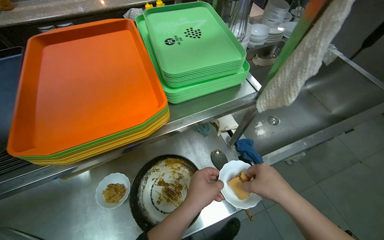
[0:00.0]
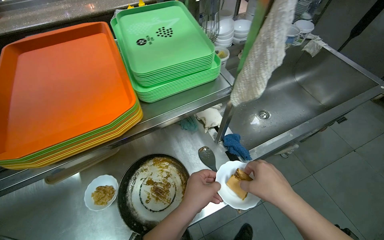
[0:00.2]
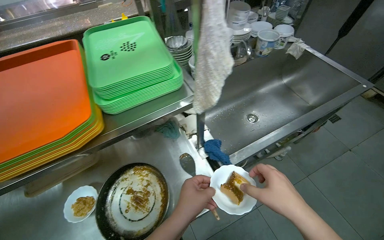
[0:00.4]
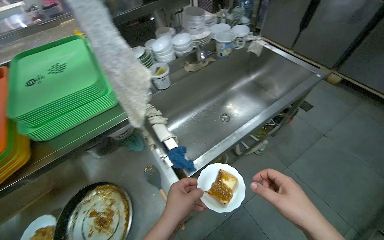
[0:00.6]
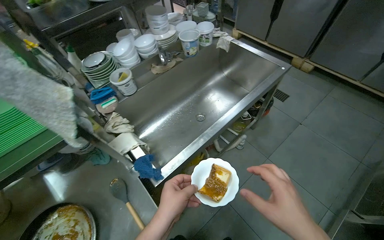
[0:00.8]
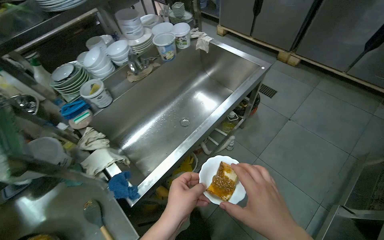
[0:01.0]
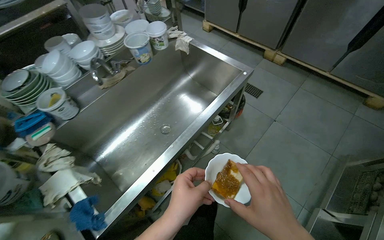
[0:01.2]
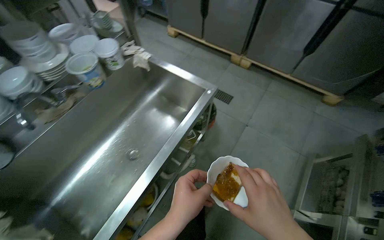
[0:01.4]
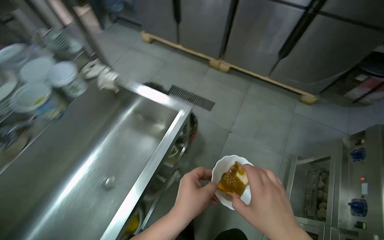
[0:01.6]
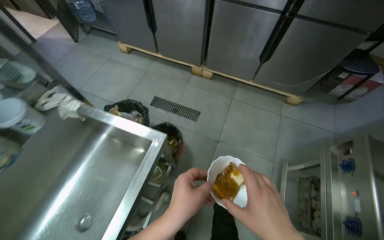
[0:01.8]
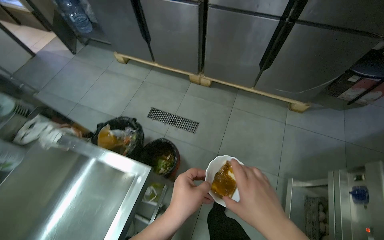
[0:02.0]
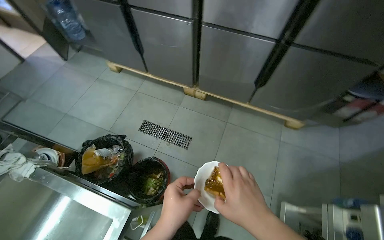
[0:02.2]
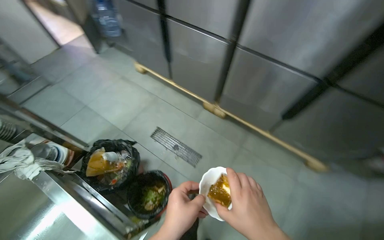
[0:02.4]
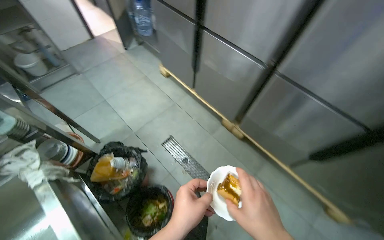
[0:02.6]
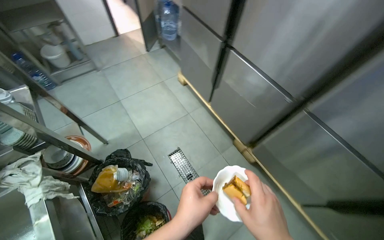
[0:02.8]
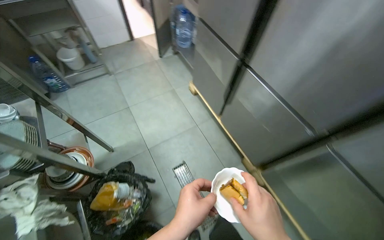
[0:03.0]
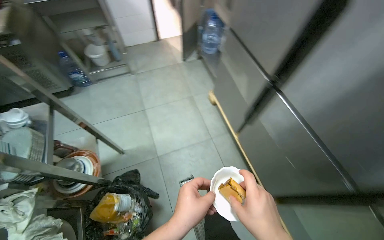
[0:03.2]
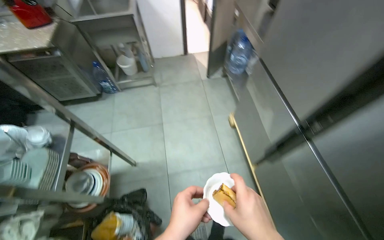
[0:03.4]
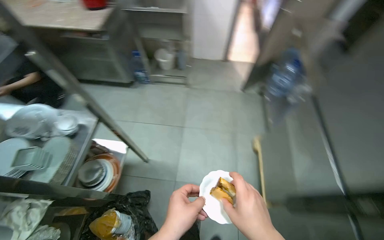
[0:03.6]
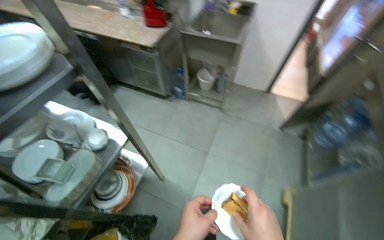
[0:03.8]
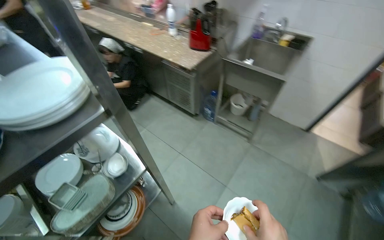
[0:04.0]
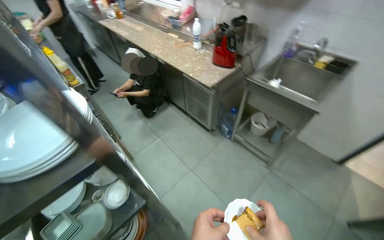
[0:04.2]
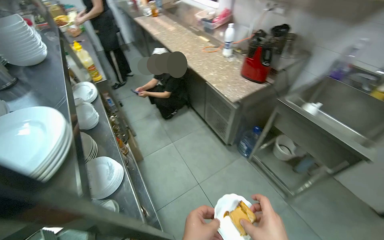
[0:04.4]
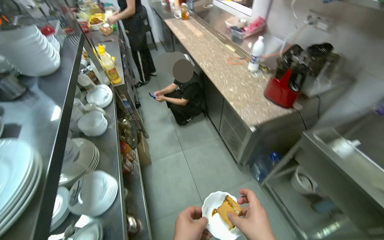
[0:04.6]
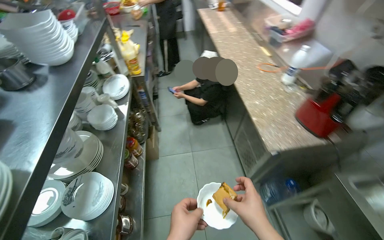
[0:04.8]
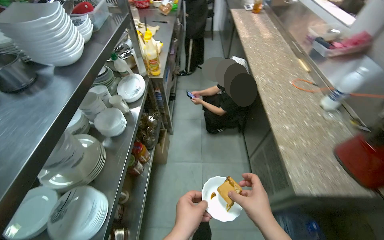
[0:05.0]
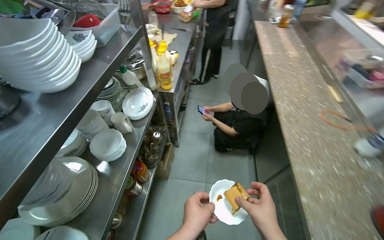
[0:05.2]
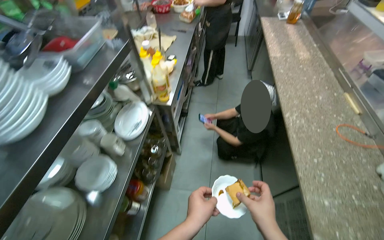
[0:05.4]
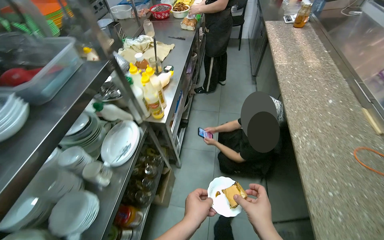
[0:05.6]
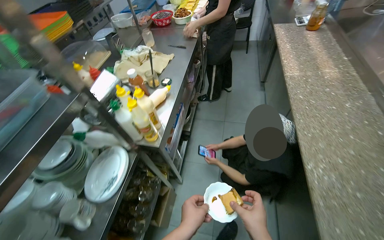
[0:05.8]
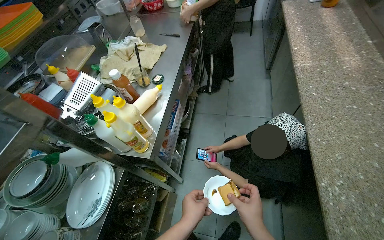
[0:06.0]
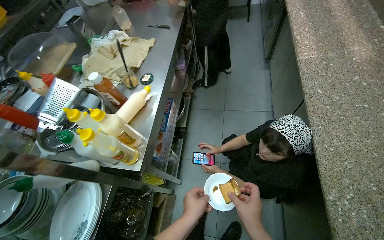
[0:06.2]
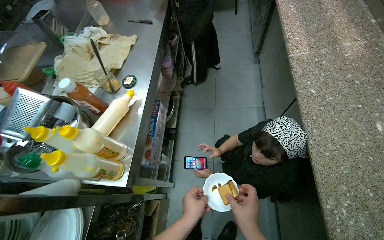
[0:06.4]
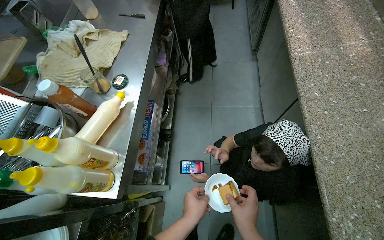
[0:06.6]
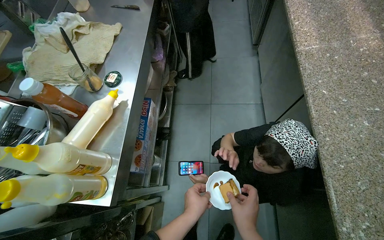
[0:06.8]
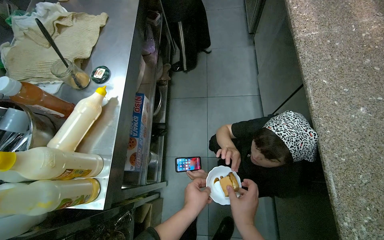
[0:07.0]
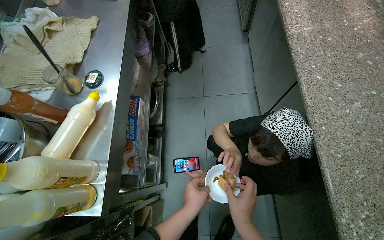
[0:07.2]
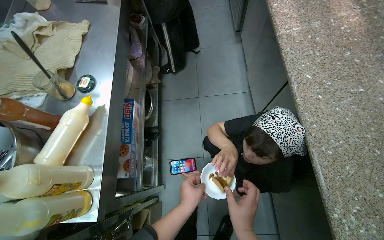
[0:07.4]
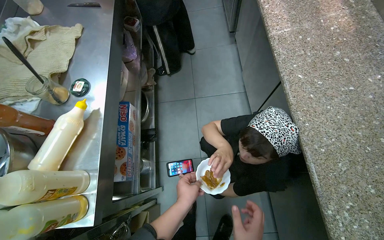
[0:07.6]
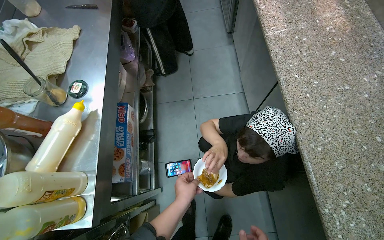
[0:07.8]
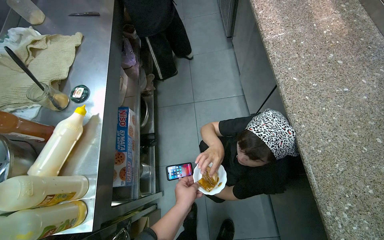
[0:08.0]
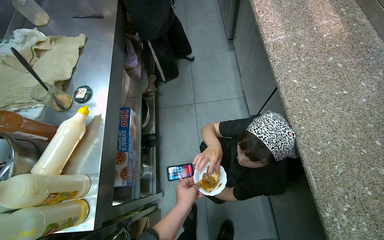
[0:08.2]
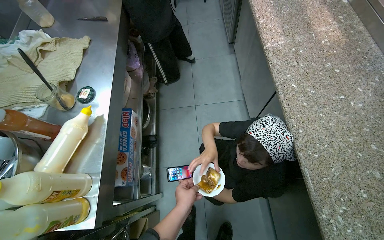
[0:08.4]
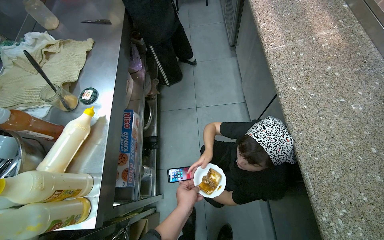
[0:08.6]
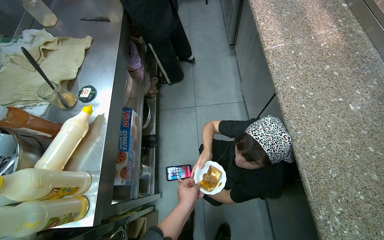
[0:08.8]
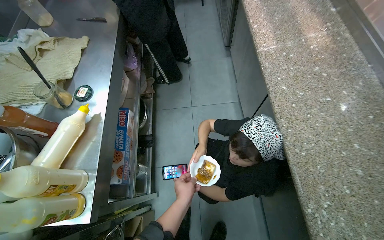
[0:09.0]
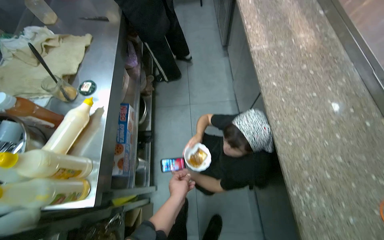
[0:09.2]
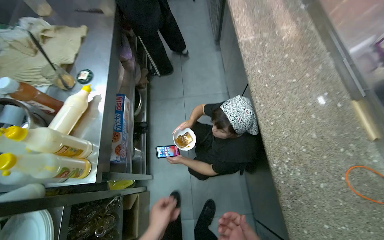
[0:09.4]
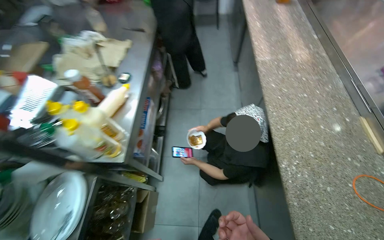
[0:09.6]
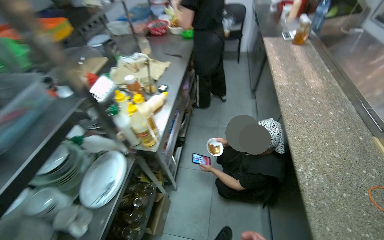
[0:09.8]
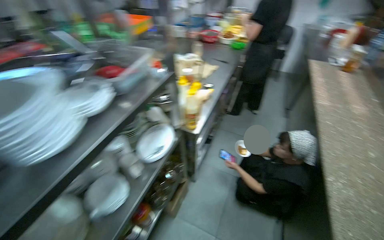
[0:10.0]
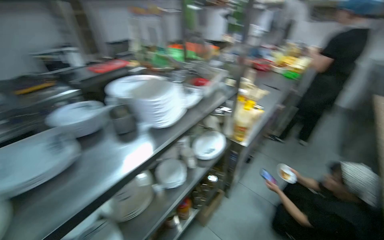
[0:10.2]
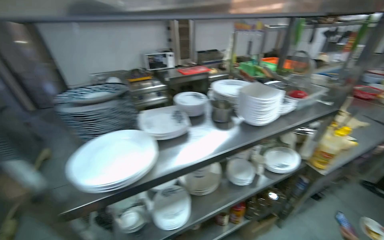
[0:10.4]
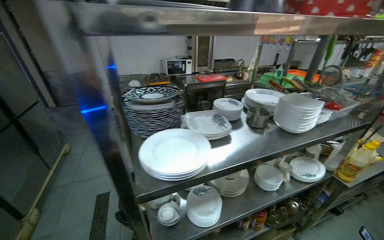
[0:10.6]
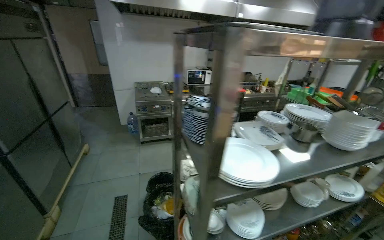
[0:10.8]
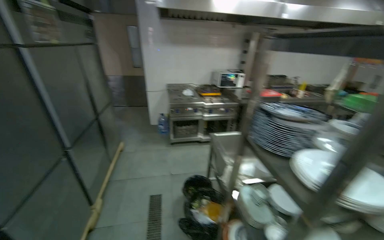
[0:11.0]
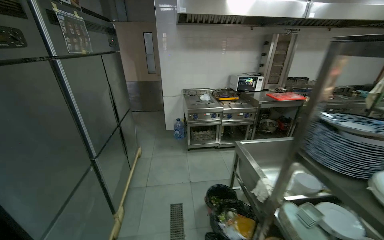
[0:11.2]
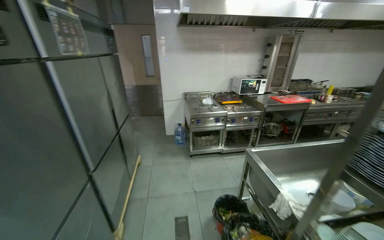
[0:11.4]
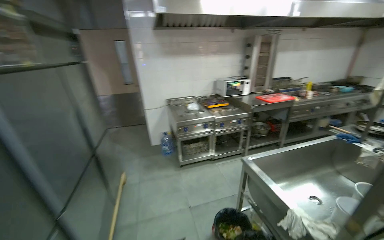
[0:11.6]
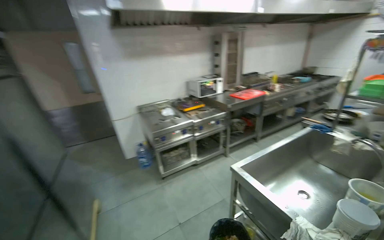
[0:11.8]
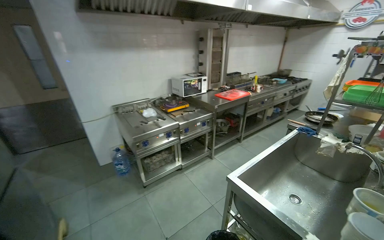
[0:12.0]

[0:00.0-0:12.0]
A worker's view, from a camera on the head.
Job: preparing food.
The whole recording: Preparing and coating bread with sauce. The worker cuts cheese, then uses it to spread sauce on bread in a pan before placing the prepared bread on a plate.
0:00.0 to 0:01.6: The camera is carried about 1 m. The wearer looks roughly 40 degrees further to the right.
0:01.6 to 0:03.0: The wearer moves approximately 1 m. The wearer's head swings approximately 35 degrees to the left.
0:03.0 to 0:04.4: The camera is carried roughly 1 m. The wearer's head swings about 90 degrees to the left.
0:04.4 to 0:06.0: The camera is carried roughly 1 m. The wearer's head swings about 45 degrees to the left.
0:09.0 to 0:10.4: The camera travels roughly 1 m. The head rotates some 70 degrees to the left. The wearer looks some 30 degrees further upward.
0:10.4 to 0:12.0: The wearer moves about 1 m.

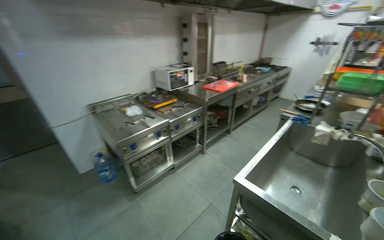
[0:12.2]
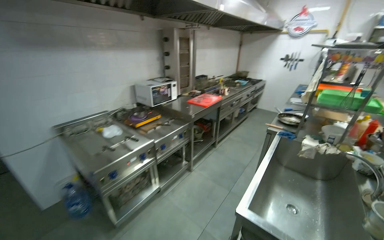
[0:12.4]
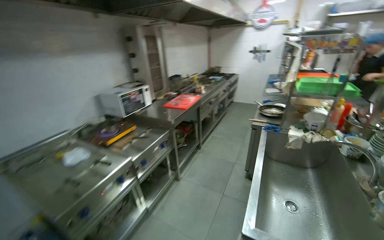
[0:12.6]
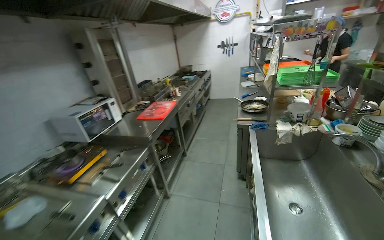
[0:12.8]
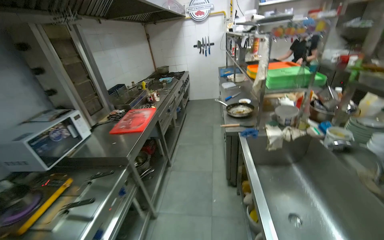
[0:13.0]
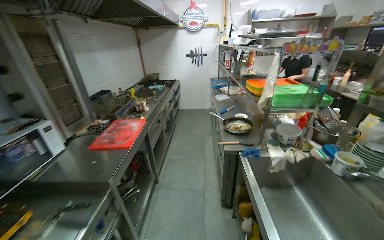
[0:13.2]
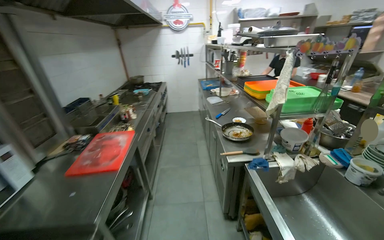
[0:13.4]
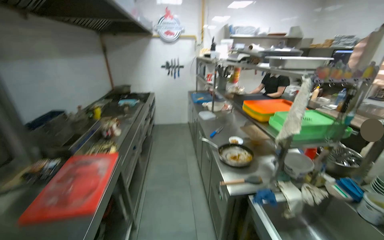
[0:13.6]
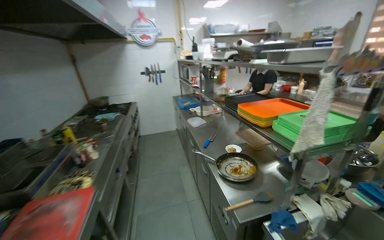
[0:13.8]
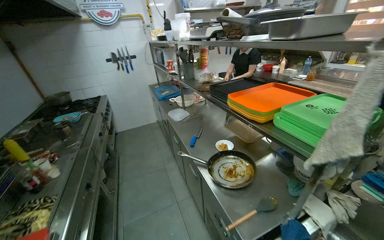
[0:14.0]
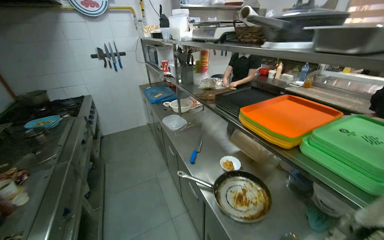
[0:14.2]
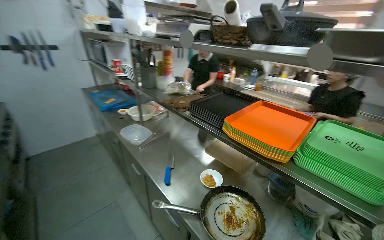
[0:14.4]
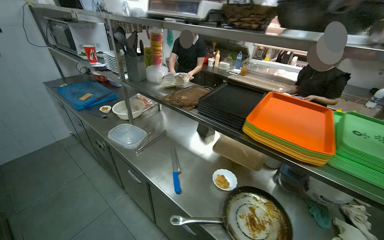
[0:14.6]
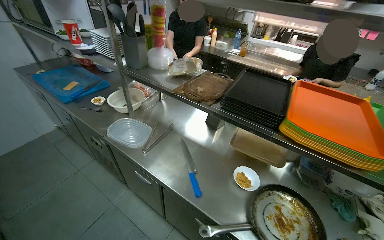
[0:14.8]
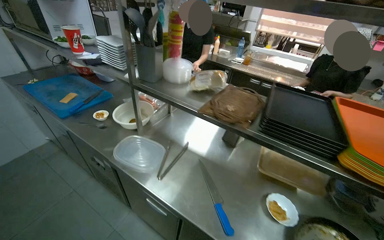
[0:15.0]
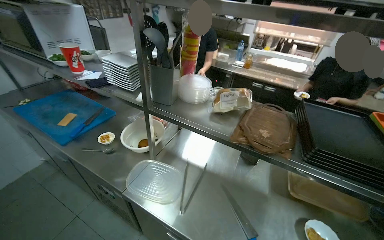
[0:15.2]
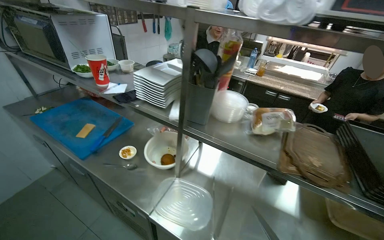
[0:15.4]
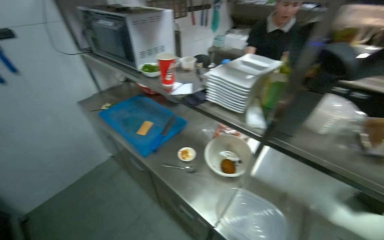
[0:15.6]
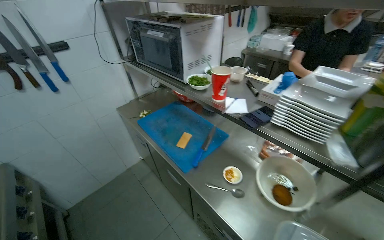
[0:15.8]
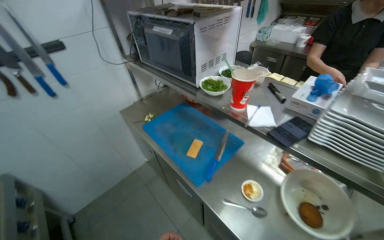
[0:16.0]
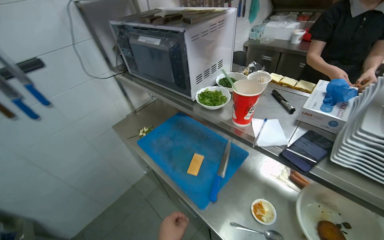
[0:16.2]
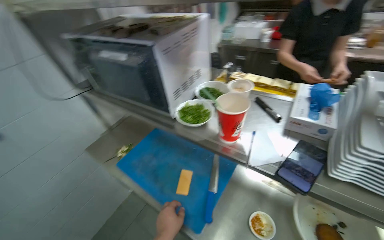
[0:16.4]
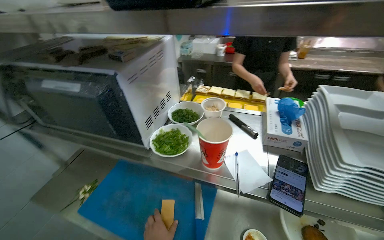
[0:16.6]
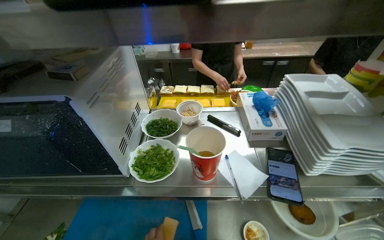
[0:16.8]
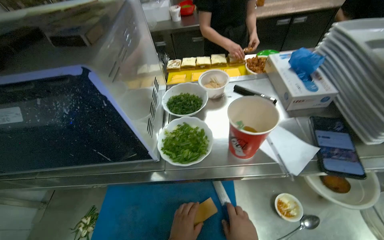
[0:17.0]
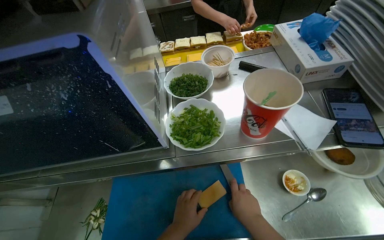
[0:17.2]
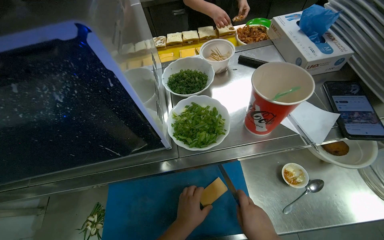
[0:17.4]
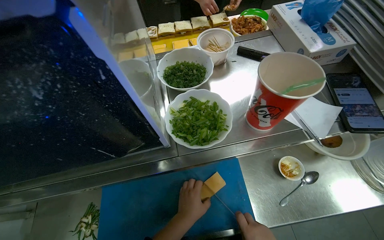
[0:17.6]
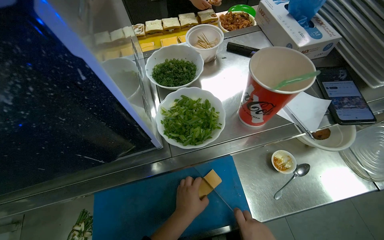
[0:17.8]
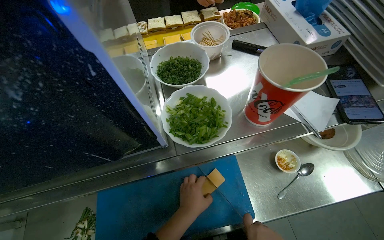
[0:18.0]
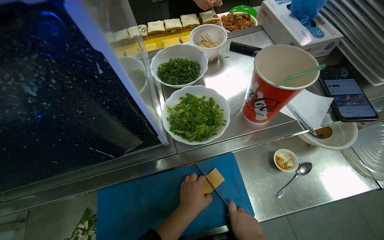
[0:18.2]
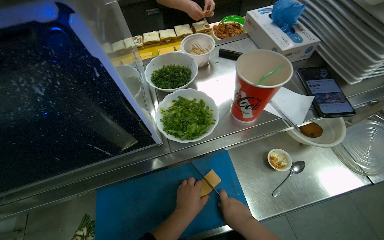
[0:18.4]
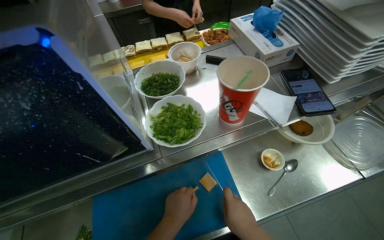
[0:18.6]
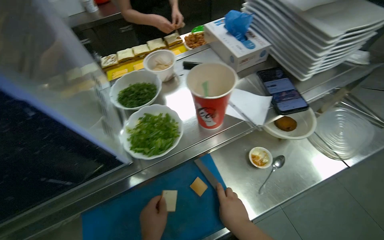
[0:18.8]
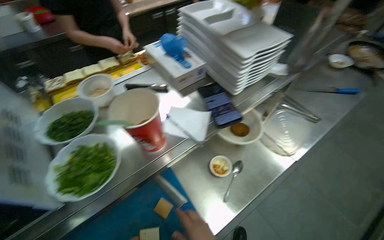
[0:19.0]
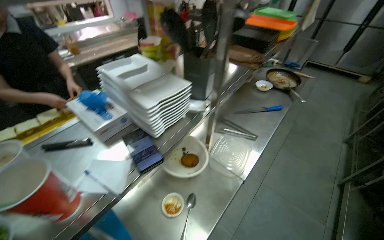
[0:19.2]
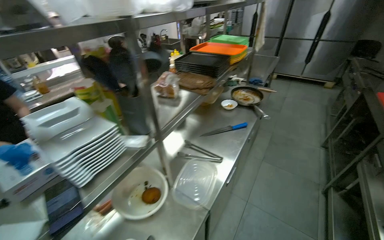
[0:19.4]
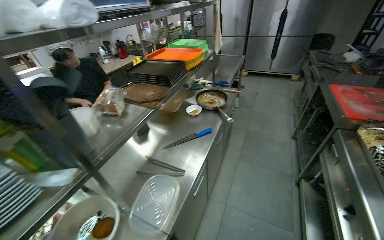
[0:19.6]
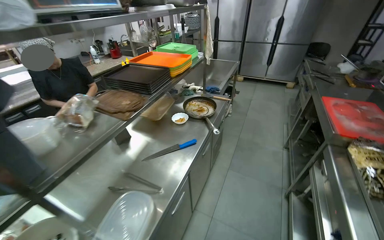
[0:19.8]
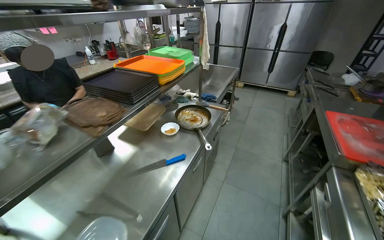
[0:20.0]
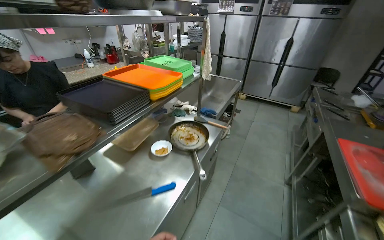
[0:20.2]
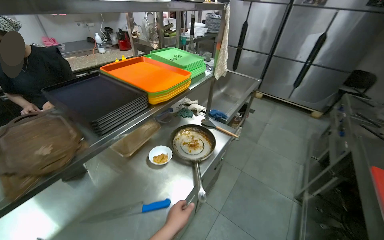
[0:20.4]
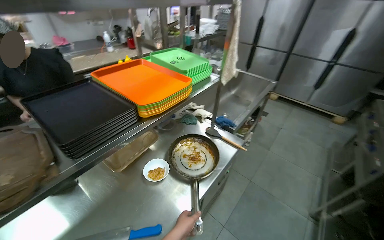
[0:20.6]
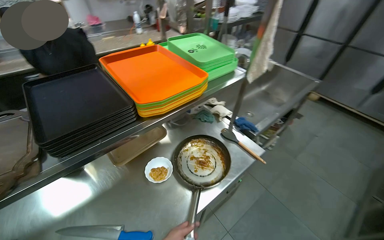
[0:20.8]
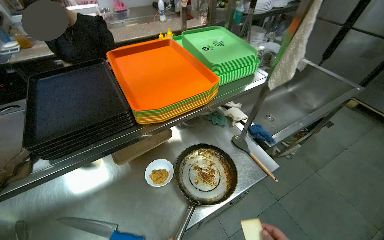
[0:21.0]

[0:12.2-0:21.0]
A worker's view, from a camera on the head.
Job: preparing food.
The whole recording: Preparing and coating bread with sauce. The worker cuts cheese, then uses it to spread sauce on bread in a pan before placing the prepared bread on a plate.
0:12.2 to 0:13.6: The head travels some 1.5 m. The wearer looks approximately 55 degrees further to the right.
0:13.6 to 0:15.2: The camera is carried about 1.5 m. The head rotates roughly 55 degrees to the right. The camera pitches downward, by about 15 degrees.
0:15.2 to 0:16.6: The camera travels some 90 cm.
0:16.6 to 0:18.0: The wearer's head swings some 35 degrees to the right. The view tilts some 20 degrees downward.
0:18.0 to 0:19.6: The camera travels some 70 cm. The wearer looks roughly 55 degrees further to the right. The view tips upward by approximately 30 degrees.
0:19.6 to 0:21.0: The camera travels about 1 m. The head rotates roughly 35 degrees to the left.
